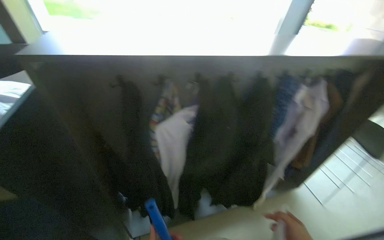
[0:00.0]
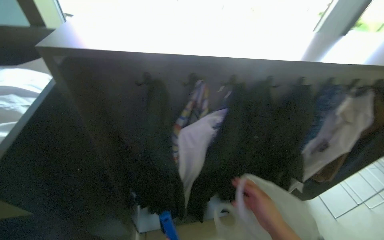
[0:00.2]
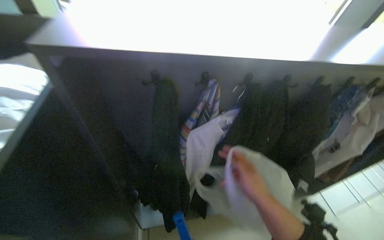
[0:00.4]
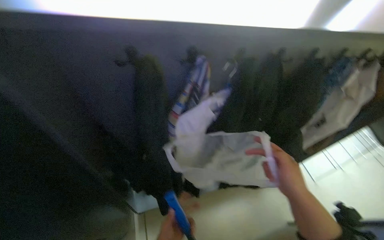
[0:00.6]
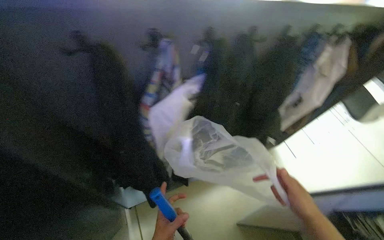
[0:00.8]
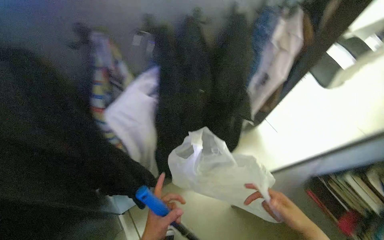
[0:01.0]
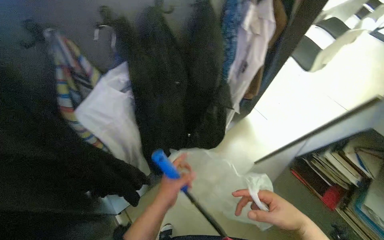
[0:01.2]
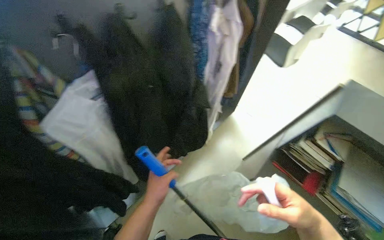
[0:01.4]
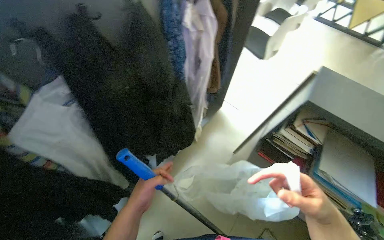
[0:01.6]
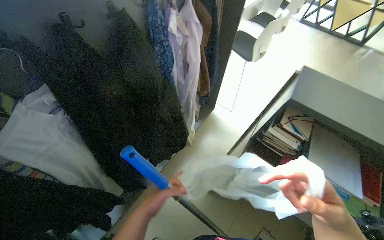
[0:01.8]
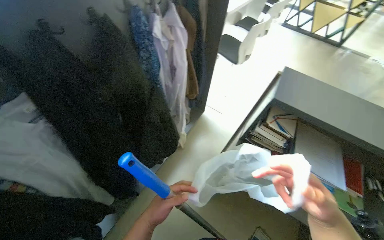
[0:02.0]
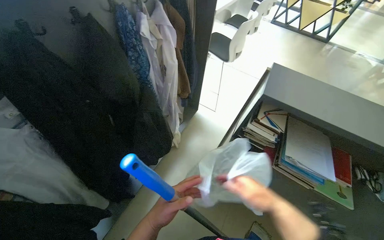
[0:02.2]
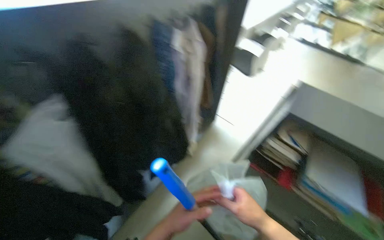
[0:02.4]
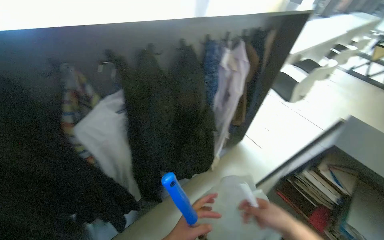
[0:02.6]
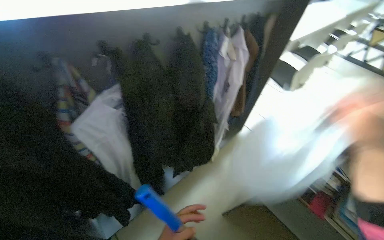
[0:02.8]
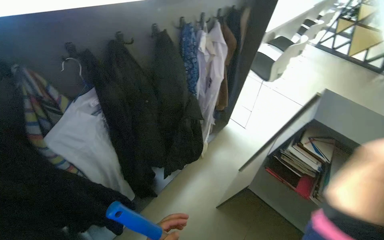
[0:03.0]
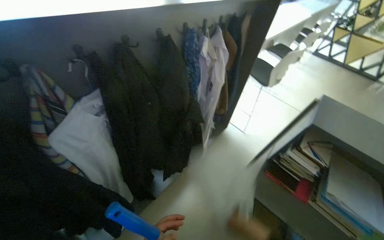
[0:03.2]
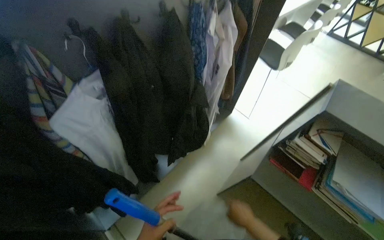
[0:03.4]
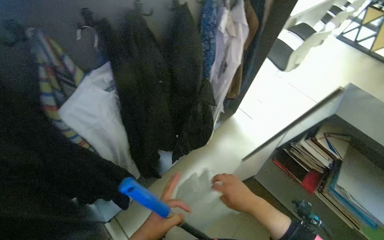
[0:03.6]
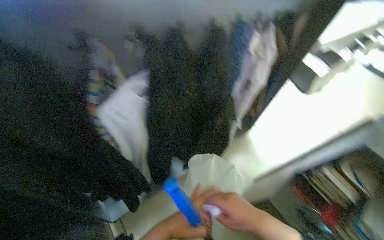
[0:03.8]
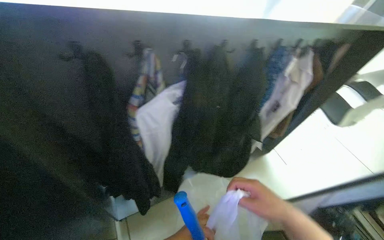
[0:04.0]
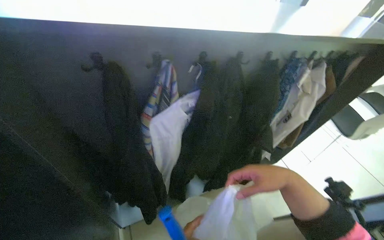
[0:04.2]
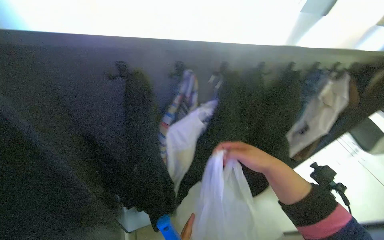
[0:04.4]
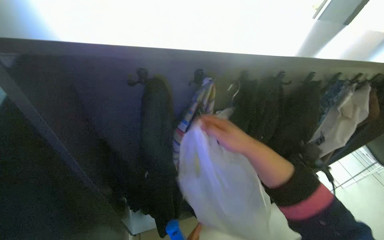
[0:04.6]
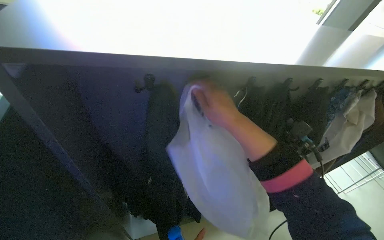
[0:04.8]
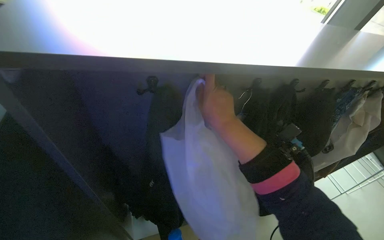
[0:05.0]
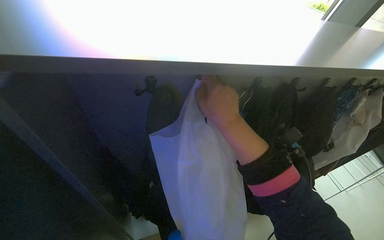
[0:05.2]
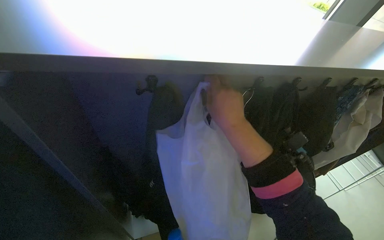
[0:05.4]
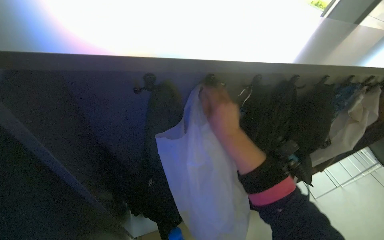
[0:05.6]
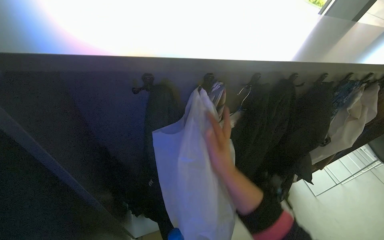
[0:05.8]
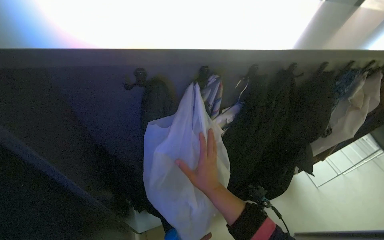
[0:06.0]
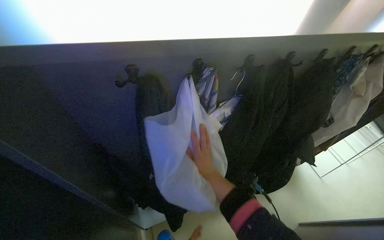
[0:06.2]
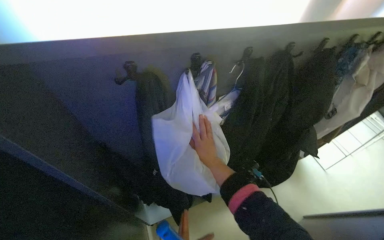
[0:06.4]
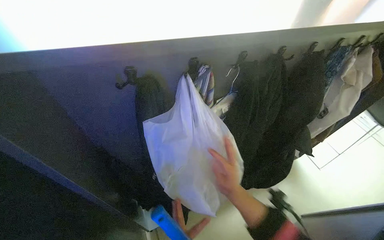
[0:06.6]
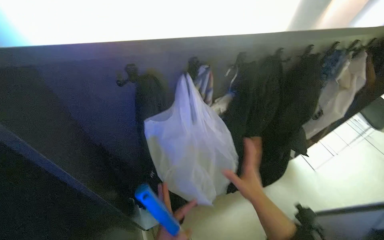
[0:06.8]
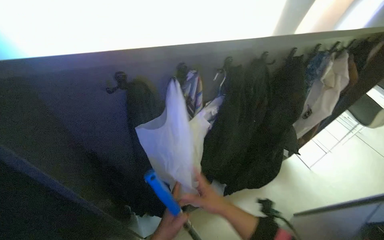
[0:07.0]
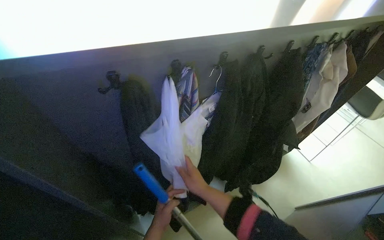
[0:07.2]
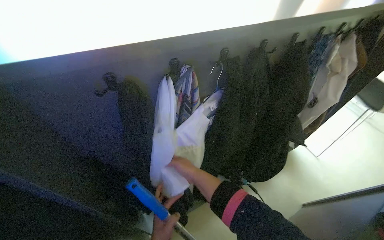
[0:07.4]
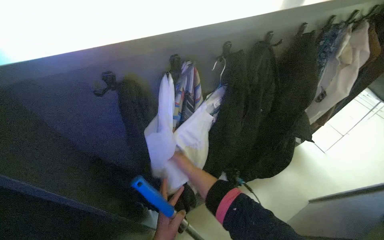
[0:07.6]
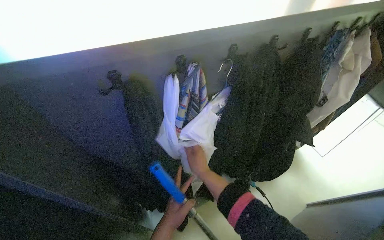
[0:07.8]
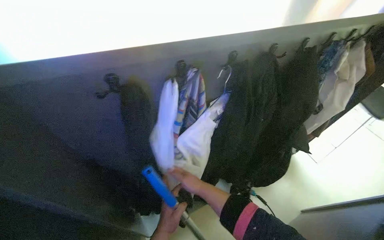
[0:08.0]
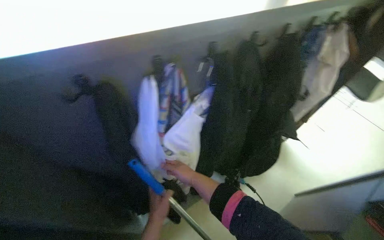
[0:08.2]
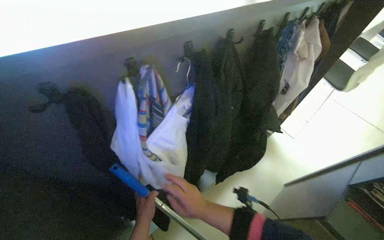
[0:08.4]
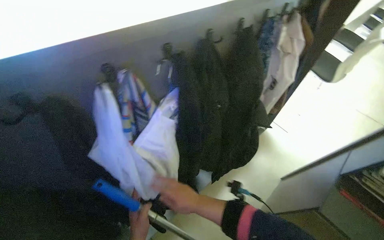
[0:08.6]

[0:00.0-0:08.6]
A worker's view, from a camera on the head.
Job: organizing items.
The whole recording: Organizing clothes on rack. The worker picks up clothes and a bag from a shelf and hangs them on a rack.
0:00.0 to 0:01.4: The wearer's head swings about 30 degrees to the right. The camera pitches downward, by some 20 degrees.
0:04.4 to 0:05.8: The right hand is displaced to the left by some 20 cm, and goes up the picture and returns, approximately 15 cm each way.
0:05.8 to 0:07.2: The right hand moves down the picture, some 15 cm.

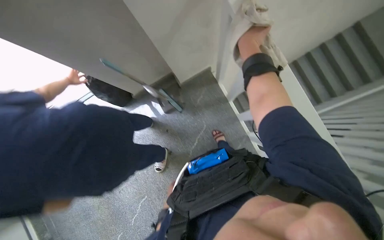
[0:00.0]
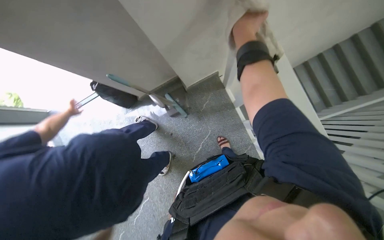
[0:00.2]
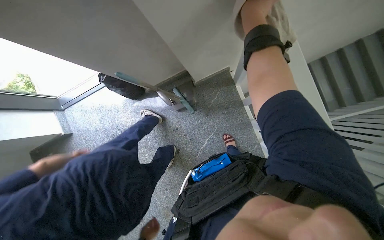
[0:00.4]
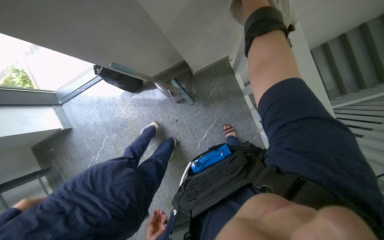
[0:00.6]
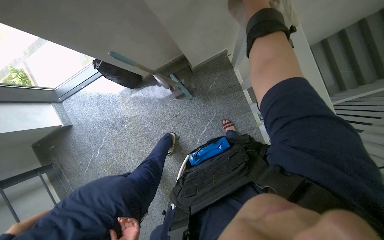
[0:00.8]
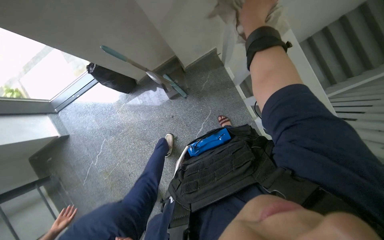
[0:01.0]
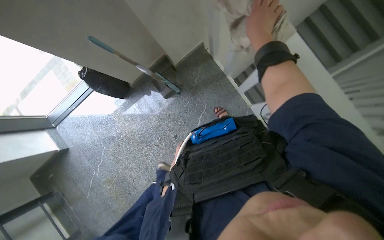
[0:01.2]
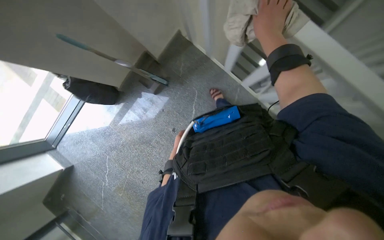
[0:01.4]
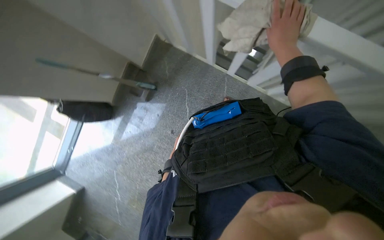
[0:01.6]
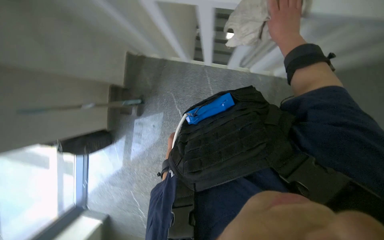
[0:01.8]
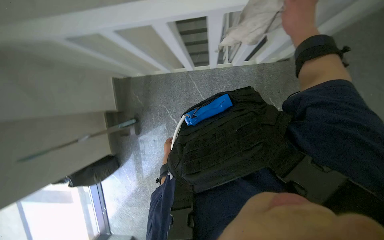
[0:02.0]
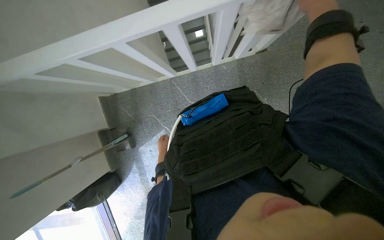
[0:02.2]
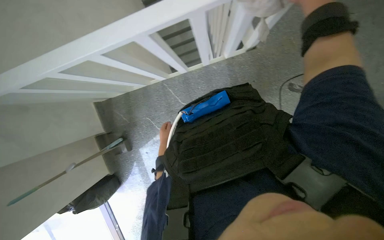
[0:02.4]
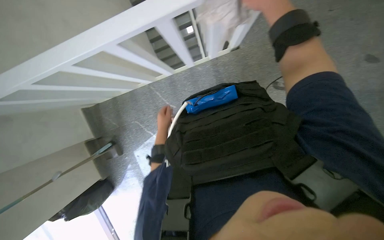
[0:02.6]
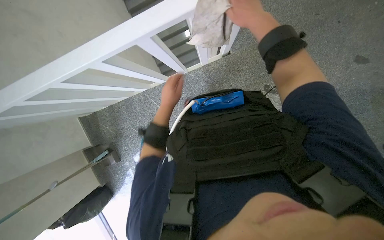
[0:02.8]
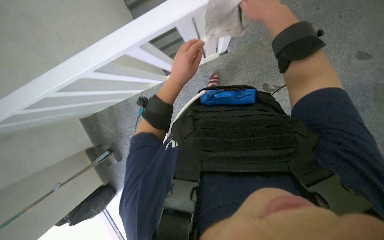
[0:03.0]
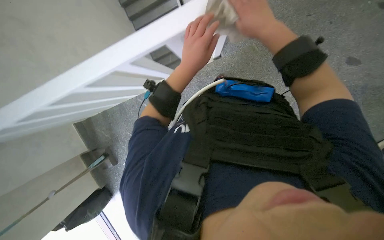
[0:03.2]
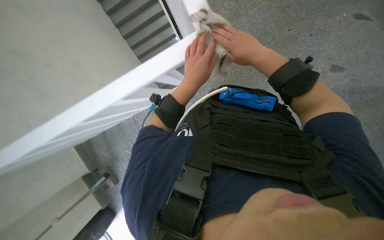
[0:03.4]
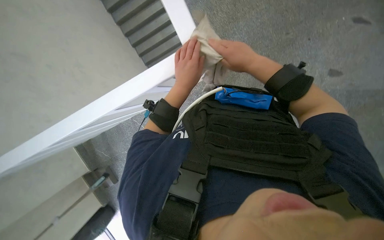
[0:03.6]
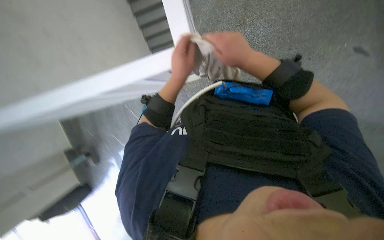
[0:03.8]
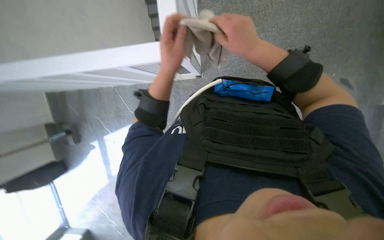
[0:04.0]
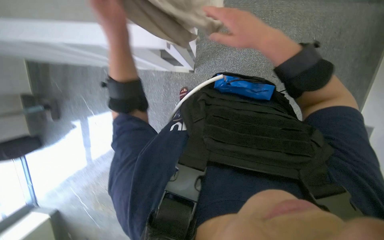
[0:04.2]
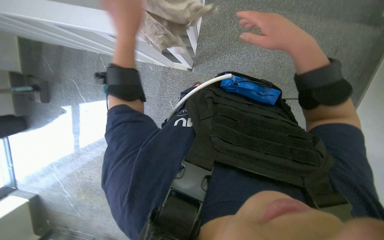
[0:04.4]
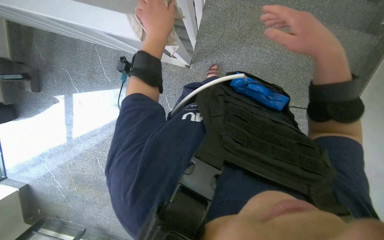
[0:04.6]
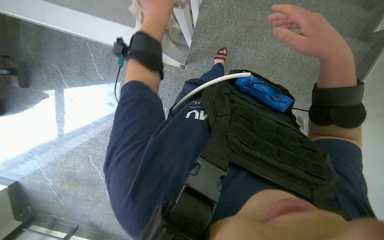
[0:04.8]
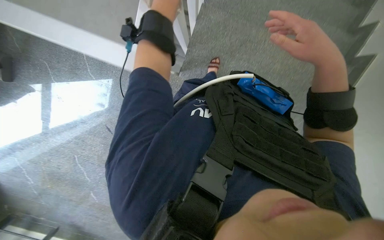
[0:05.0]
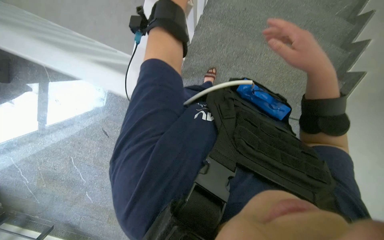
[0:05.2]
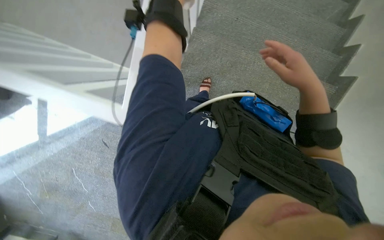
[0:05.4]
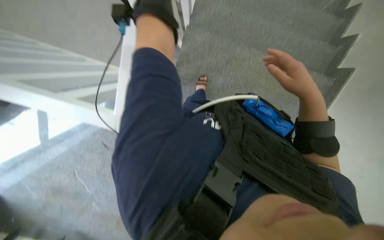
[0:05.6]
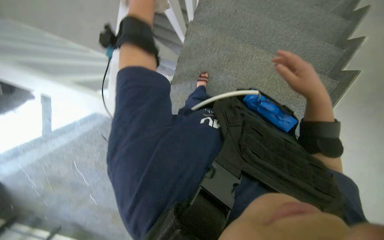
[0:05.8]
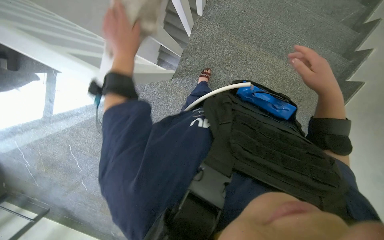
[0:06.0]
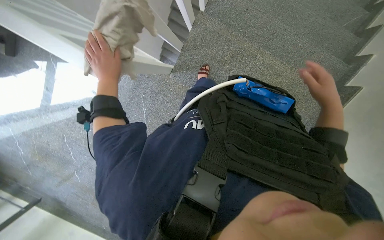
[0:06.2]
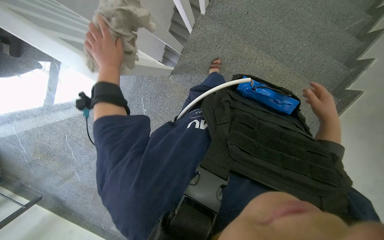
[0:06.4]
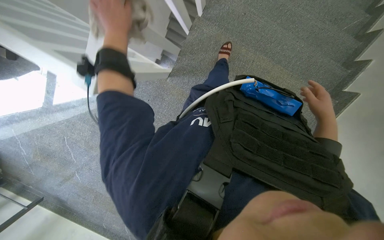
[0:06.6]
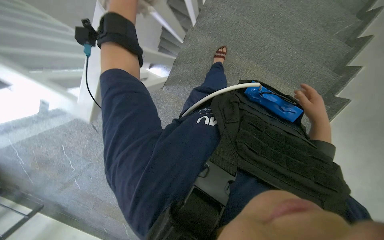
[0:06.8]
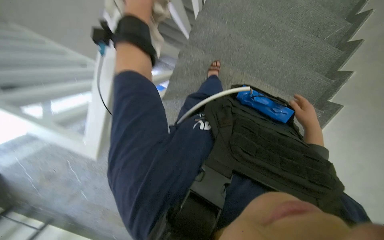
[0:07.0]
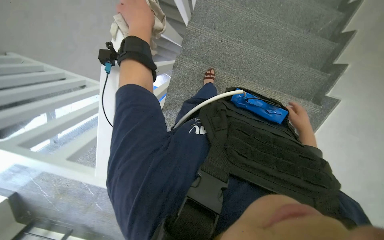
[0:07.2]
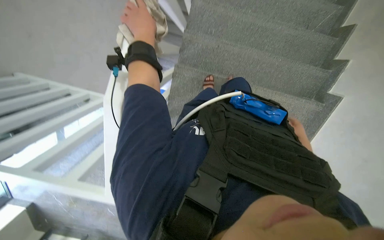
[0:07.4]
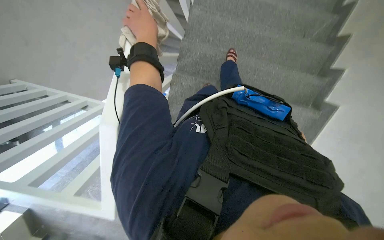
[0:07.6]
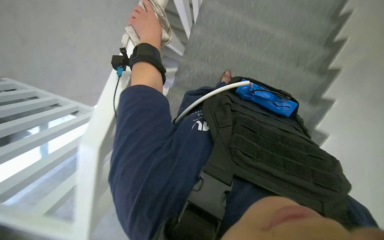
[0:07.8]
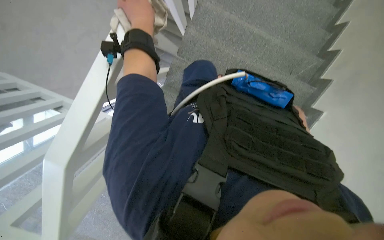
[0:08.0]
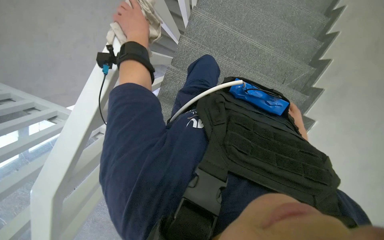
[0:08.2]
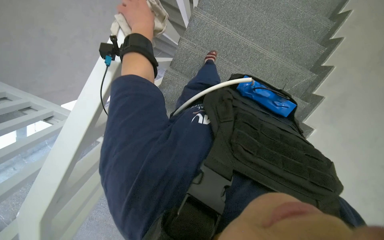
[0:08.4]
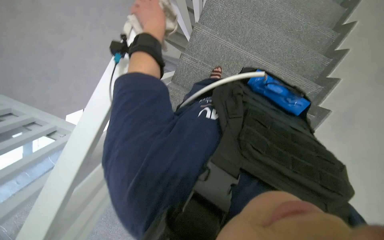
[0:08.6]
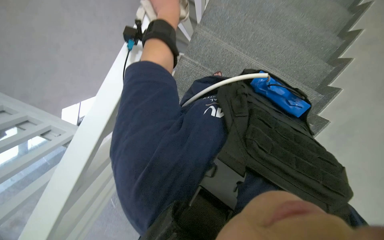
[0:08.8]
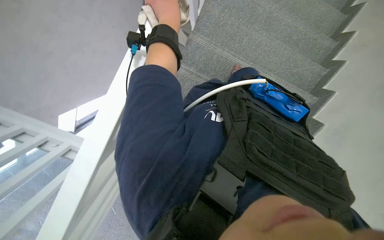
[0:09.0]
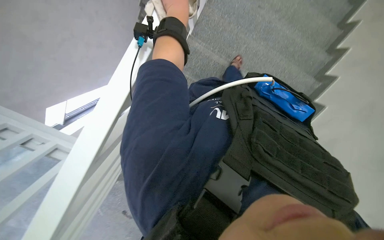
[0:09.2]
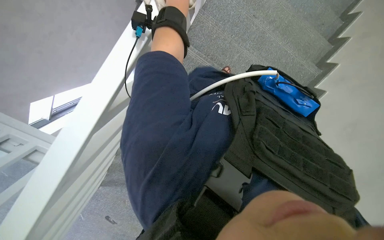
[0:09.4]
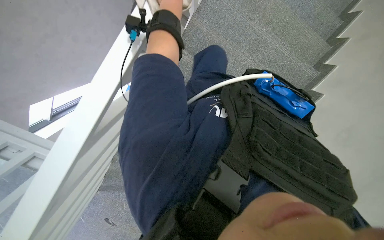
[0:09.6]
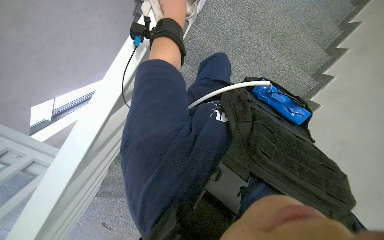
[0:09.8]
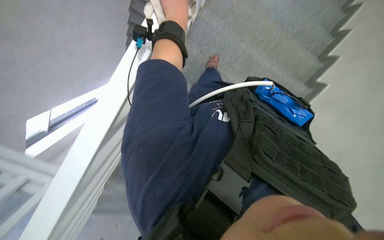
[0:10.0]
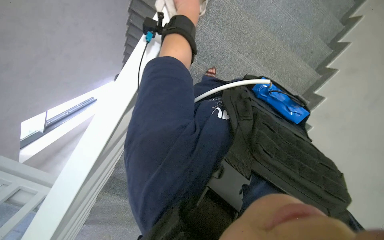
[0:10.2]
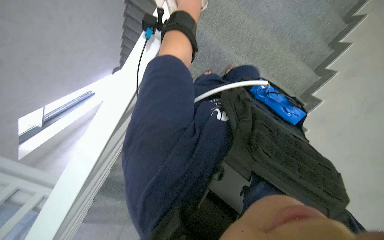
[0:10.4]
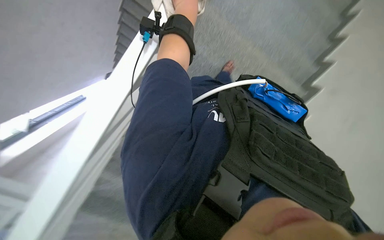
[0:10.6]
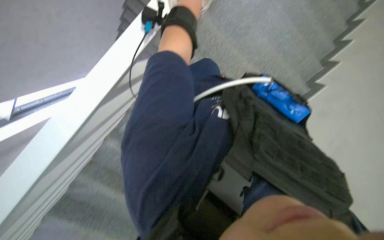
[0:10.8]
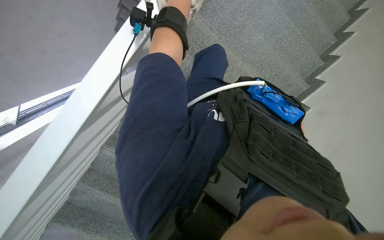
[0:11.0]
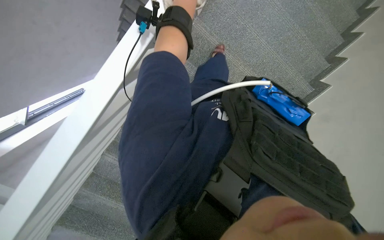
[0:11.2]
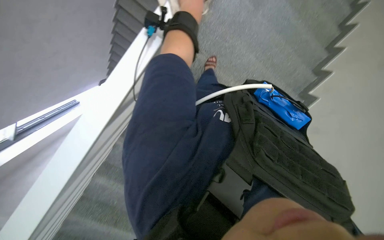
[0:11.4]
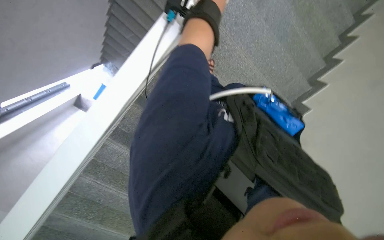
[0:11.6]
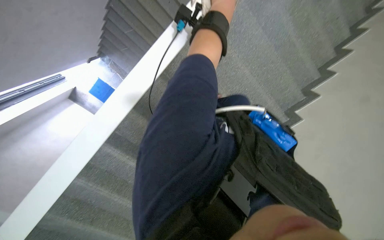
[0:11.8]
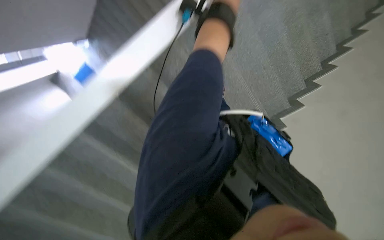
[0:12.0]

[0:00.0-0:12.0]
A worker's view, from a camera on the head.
Job: wiping surfaces.
The whole recording: Wiping staircase handrail. The worker wipes the staircase handrail with a cloth while ascending.
0:00.0 to 0:01.6: The scene rotates counterclockwise by approximately 30 degrees.
0:01.6 to 0:03.0: The head travels about 70 cm. Everything in view rotates some 50 degrees counterclockwise.
0:03.0 to 0:04.4: The left hand moves up the picture, nearer to the camera and to the left, about 20 cm.
0:06.0 to 0:07.6: The wearer moves about 40 cm.
0:07.6 to 0:09.0: The view tilts about 15 degrees upward.
